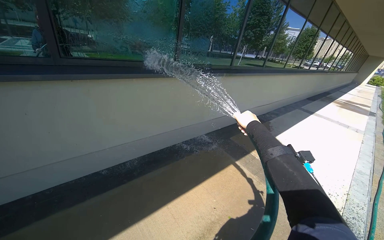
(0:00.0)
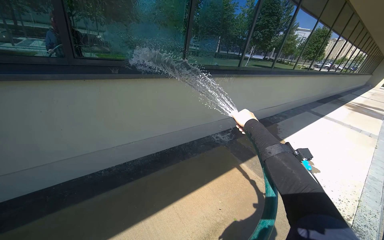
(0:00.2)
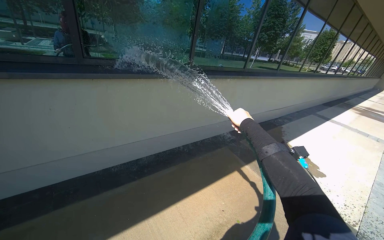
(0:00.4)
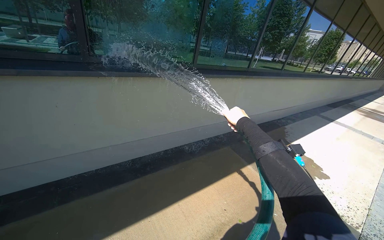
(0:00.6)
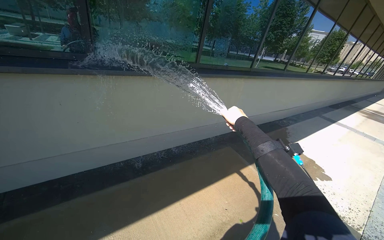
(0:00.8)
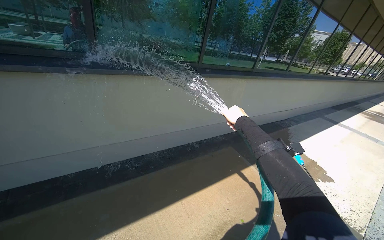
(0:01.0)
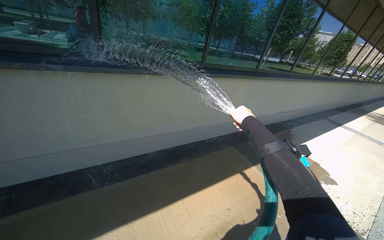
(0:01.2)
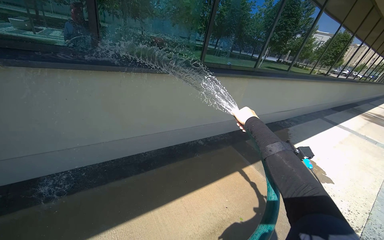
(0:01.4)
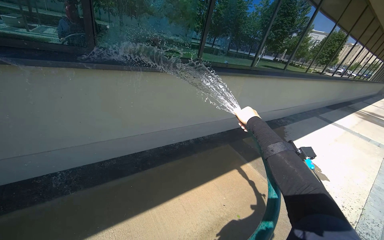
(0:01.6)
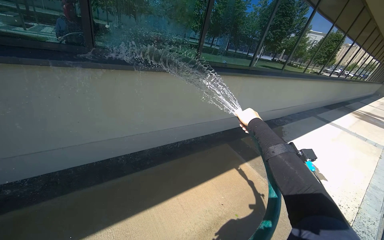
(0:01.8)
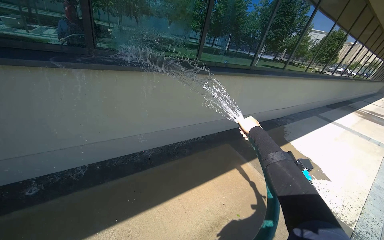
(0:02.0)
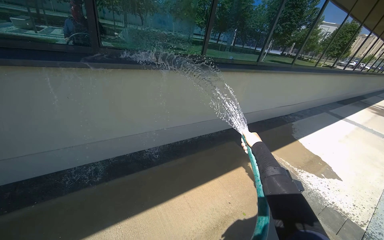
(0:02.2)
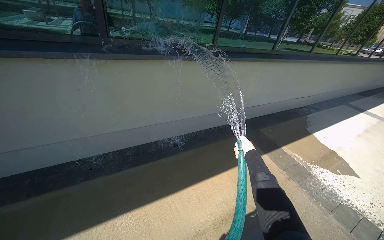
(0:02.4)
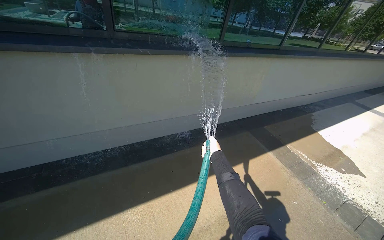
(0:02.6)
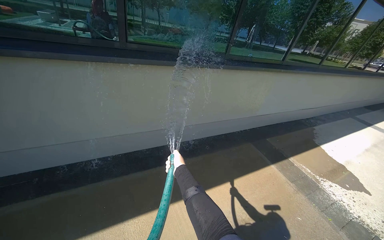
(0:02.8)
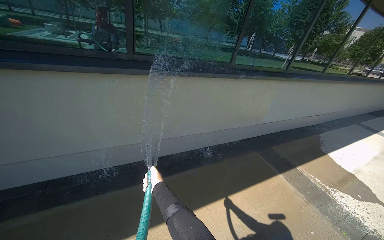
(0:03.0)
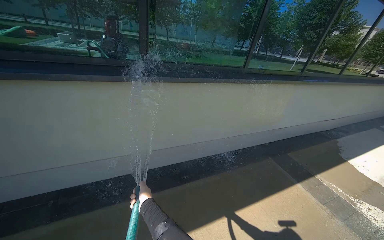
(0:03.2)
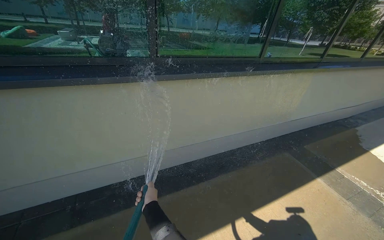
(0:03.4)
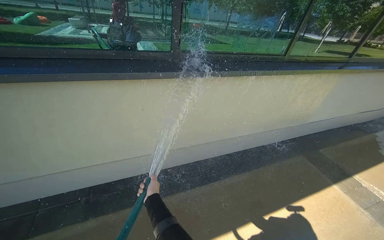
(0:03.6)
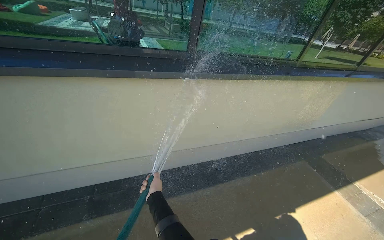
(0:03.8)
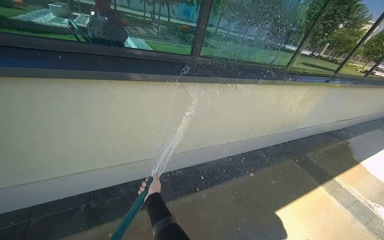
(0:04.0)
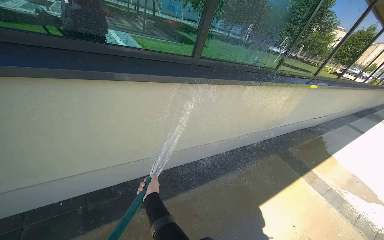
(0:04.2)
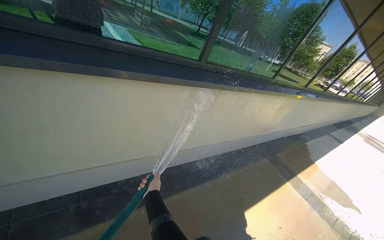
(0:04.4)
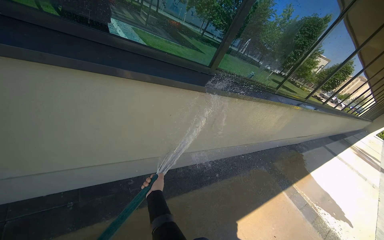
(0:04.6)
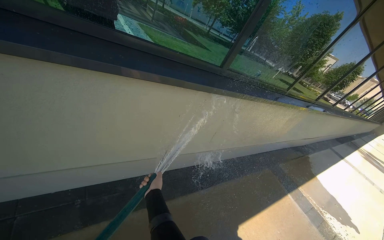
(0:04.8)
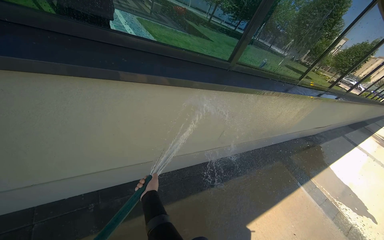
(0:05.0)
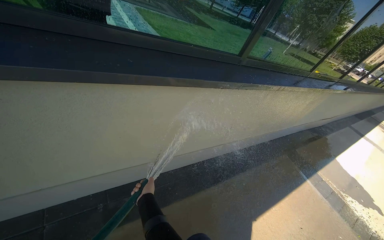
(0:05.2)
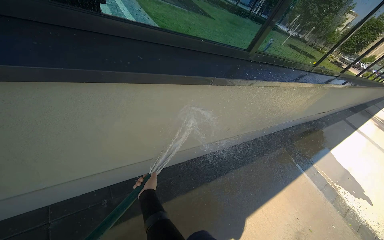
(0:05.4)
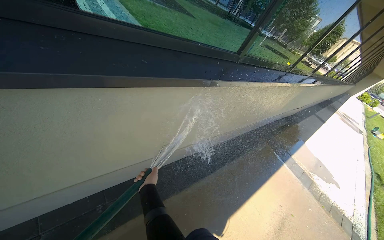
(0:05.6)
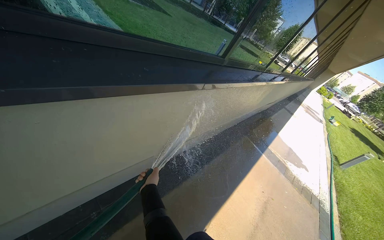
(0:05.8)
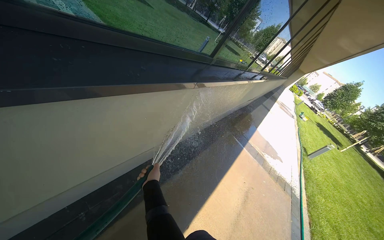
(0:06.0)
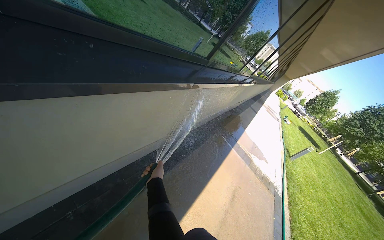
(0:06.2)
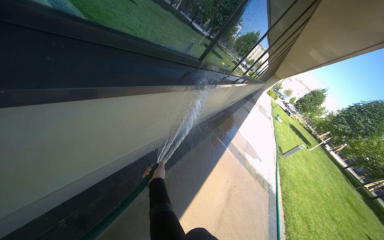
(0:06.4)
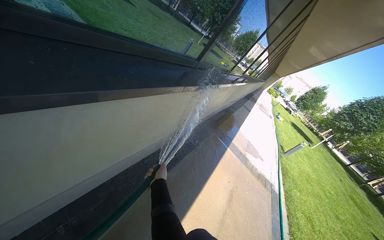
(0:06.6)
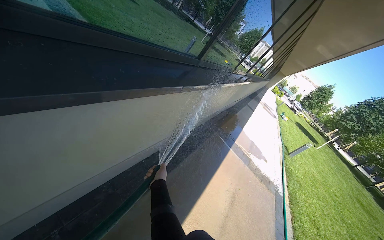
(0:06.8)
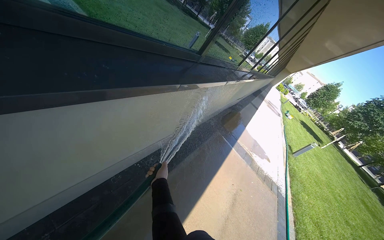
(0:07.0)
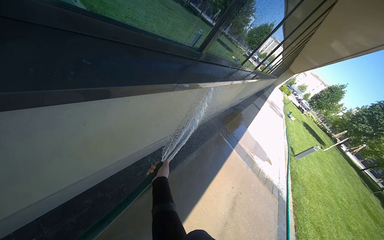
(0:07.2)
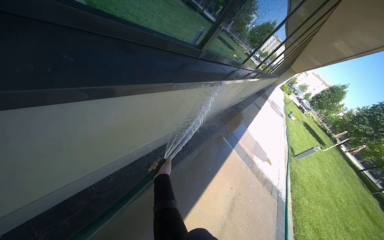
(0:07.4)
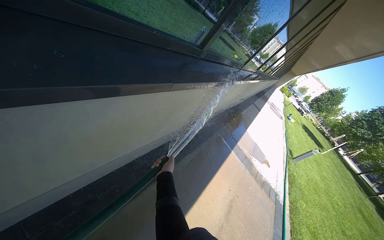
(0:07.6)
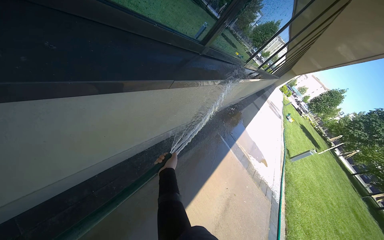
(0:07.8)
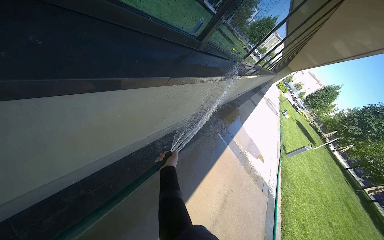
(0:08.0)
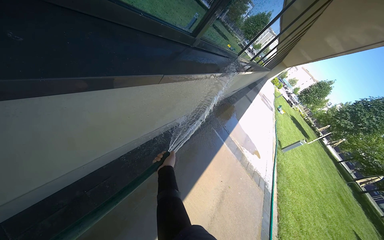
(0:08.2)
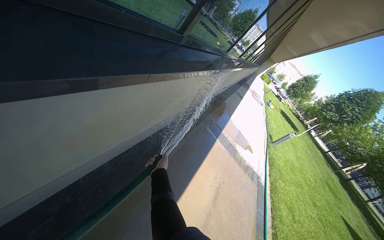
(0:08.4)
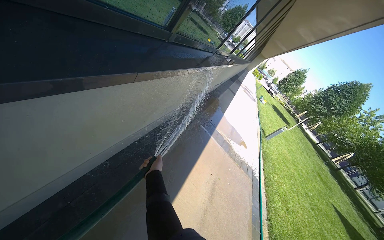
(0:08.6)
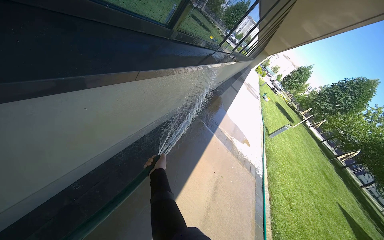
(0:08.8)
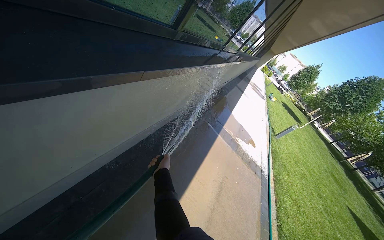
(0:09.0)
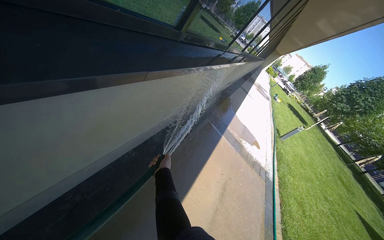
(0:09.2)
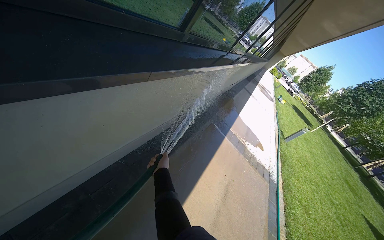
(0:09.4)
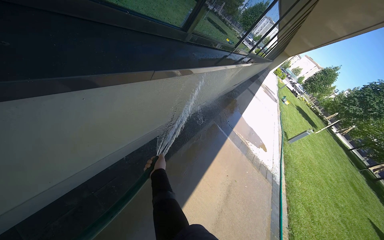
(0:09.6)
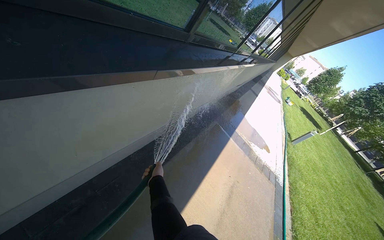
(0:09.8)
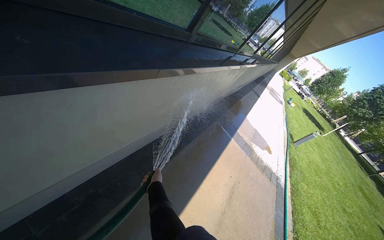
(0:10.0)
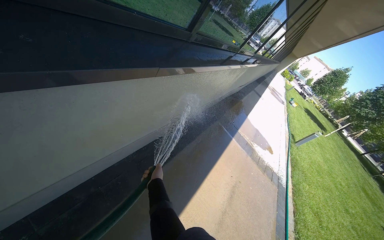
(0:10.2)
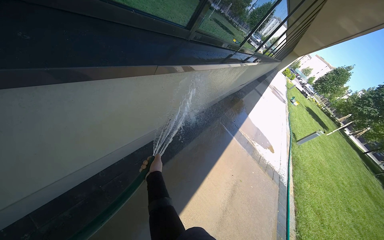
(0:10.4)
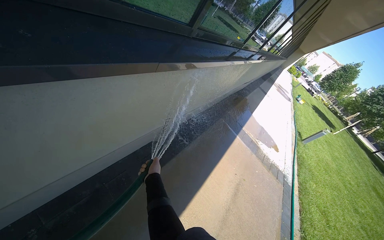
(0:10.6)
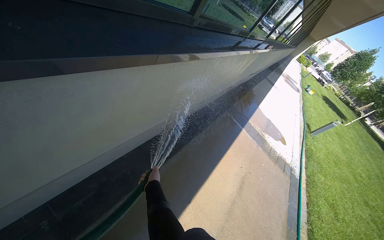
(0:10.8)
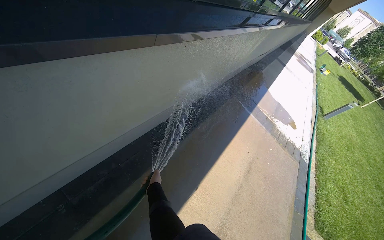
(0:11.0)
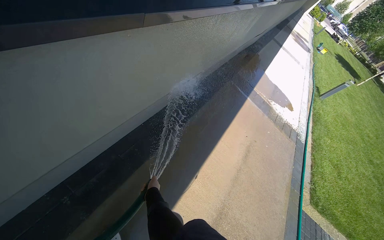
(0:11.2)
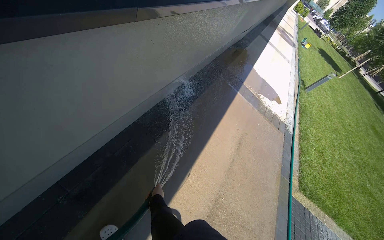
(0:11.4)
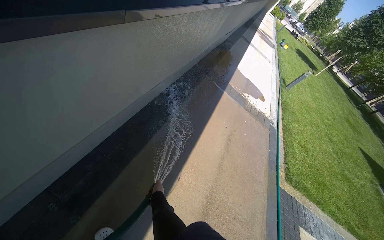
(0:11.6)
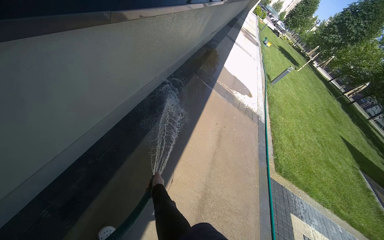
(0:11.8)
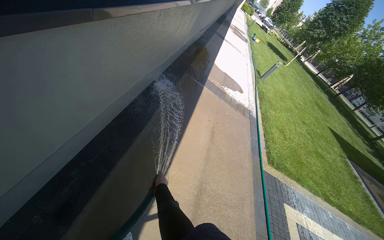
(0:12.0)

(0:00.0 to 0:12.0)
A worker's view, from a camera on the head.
Job: sweeping floor.
The whole recording: Rinsing concrete ground. The worker rinses the concrete ground with a hose.
0:01.6 - 0:03.0: The right hand goes about 60 cm to the left.
0:03.0 - 0:04.4: The camera travels to the left, approximately 80 cm.
0:04.4 - 0:06.0: The camera travels approximately 60 cm. The view swings roughly 20 degrees to the right. The view tips downward by roughly 10 degrees.
0:06.0 - 0:07.6: The right hand is displaced to the right by roughly 15 cm.
0:10.4 - 0:12.0: The camera pitches downward, by about 15 degrees. The right hand heads down the picture, covering some 30 cm.

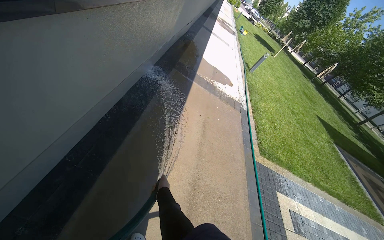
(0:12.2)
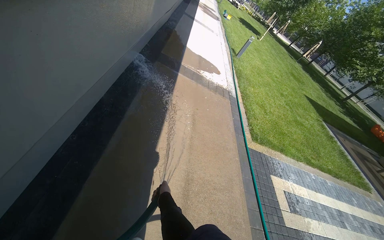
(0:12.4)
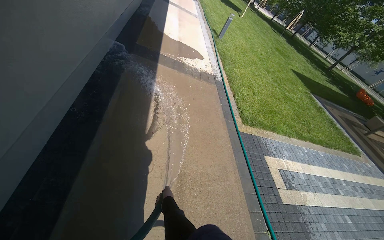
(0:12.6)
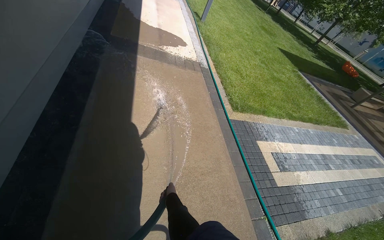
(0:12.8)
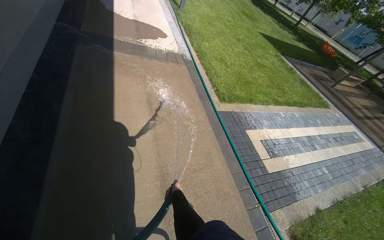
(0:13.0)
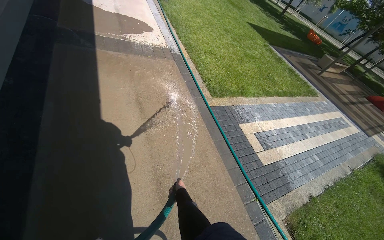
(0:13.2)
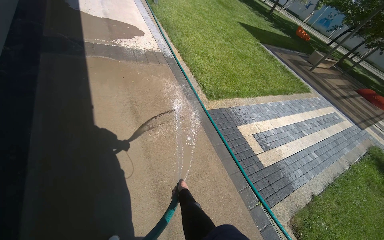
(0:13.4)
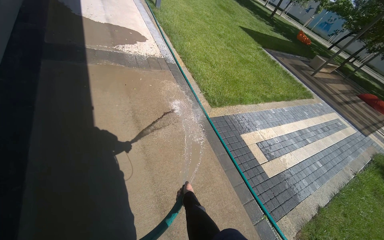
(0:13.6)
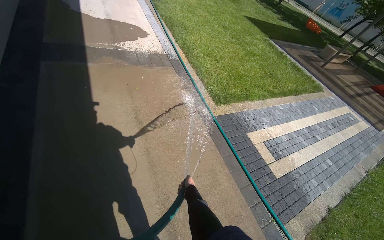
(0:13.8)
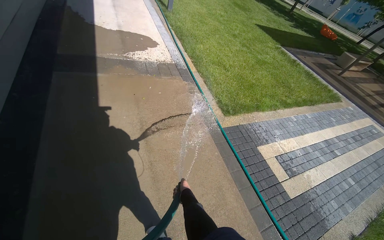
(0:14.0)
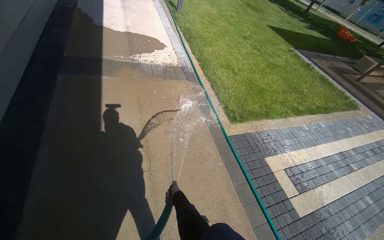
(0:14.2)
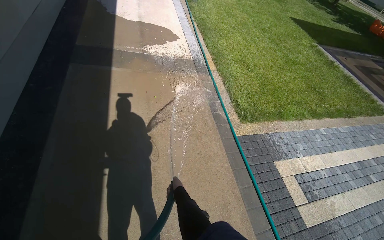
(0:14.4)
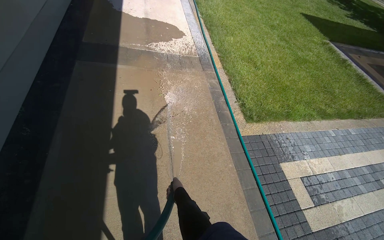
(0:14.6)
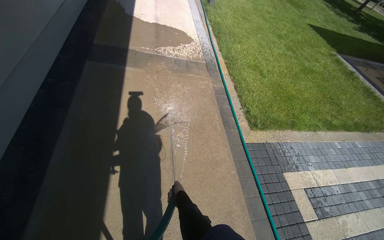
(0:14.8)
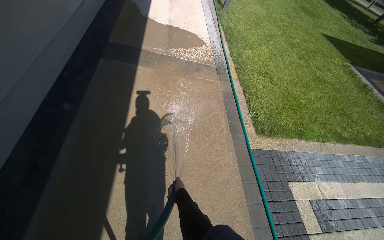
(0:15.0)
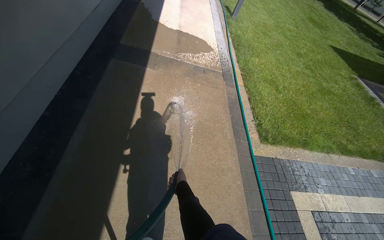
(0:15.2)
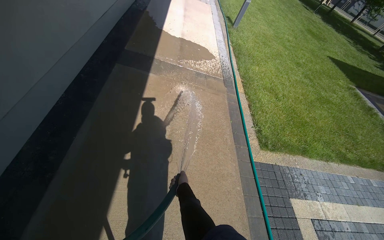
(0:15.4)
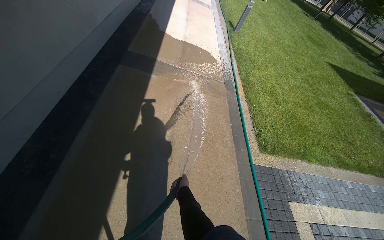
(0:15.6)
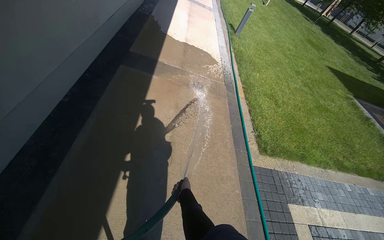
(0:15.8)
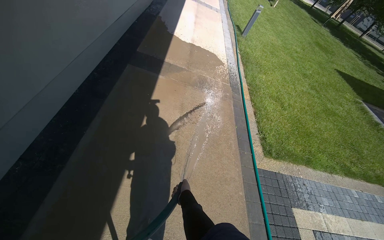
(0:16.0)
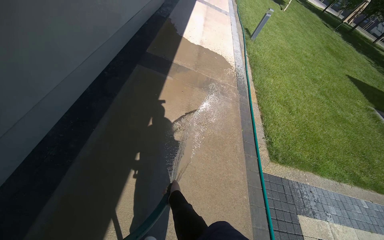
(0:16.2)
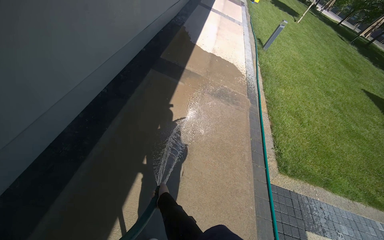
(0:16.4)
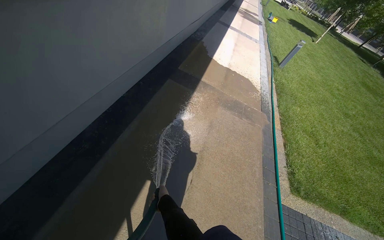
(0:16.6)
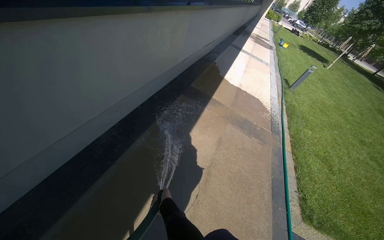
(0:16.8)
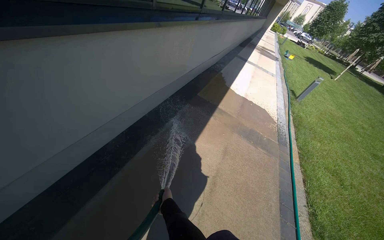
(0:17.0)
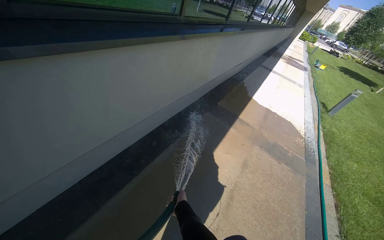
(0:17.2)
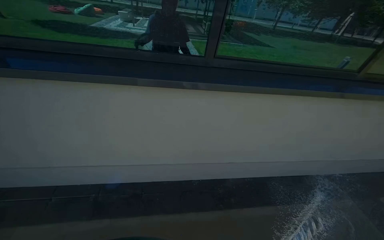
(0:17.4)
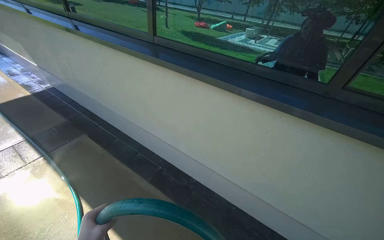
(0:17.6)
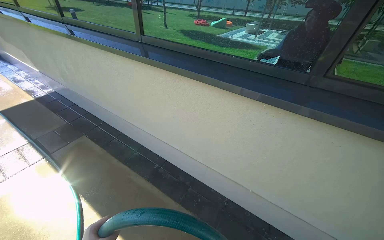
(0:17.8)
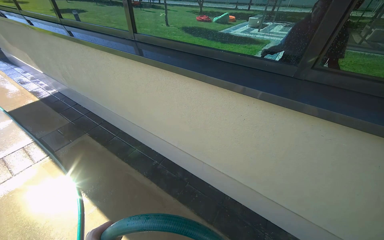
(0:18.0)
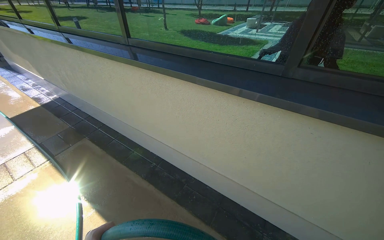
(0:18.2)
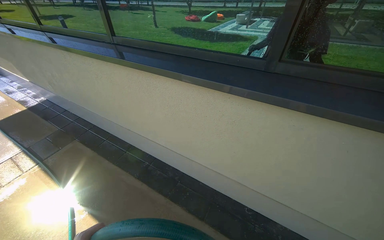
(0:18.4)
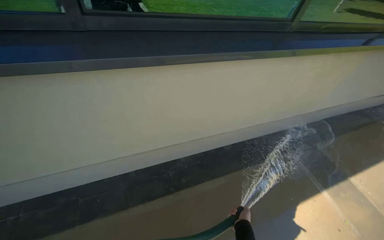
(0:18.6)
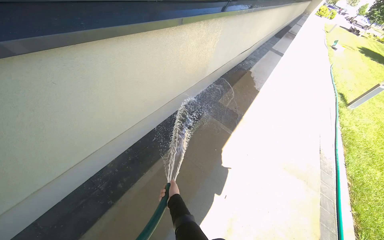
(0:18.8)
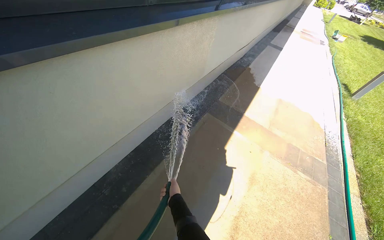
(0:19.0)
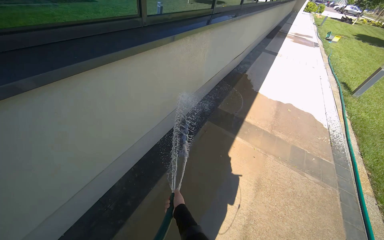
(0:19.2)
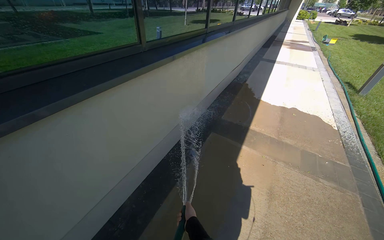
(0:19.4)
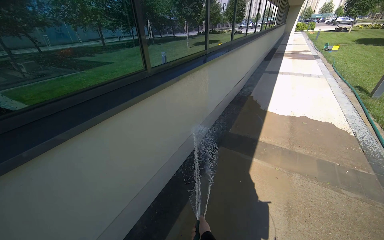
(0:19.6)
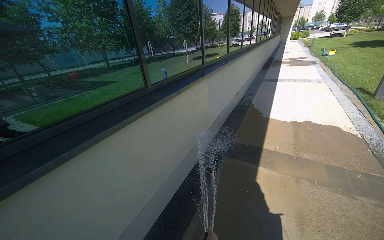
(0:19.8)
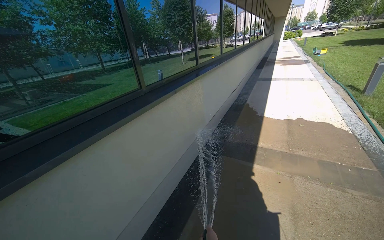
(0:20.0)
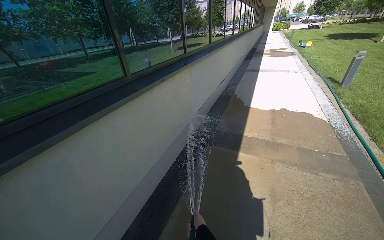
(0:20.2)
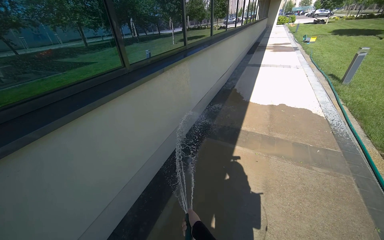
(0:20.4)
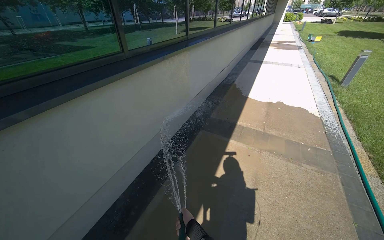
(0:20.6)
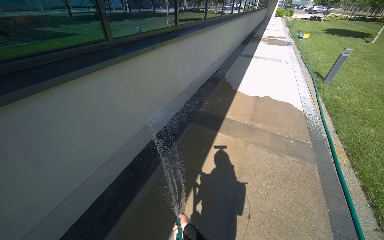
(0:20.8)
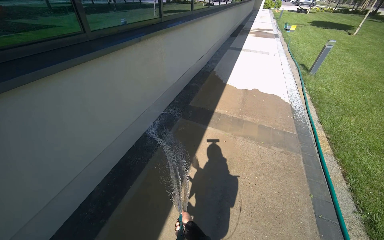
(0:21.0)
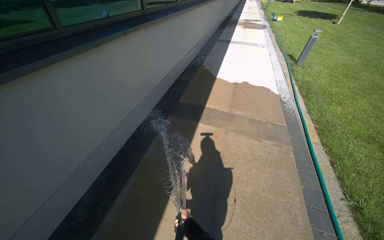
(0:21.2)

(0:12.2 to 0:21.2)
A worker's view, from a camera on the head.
Job: sweeping floor.
The whole recording: Rinsing concrete ground. The worker rinses the concrete ground with a hose.
0:12.2 - 0:13.8: The wearer moves about 90 cm. The head rotates some 35 degrees to the right. The view tips downward by about 20 degrees.
0:13.8 - 0:15.2: The head turns to the left by about 25 degrees.
0:15.2 - 0:16.6: The right hand shifts some 25 cm to the left.
0:18.2 - 0:19.8: The head rotates about 95 degrees to the right.
0:19.8 - 0:21.2: The view tips downward by approximately 15 degrees.
